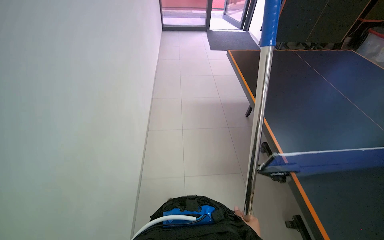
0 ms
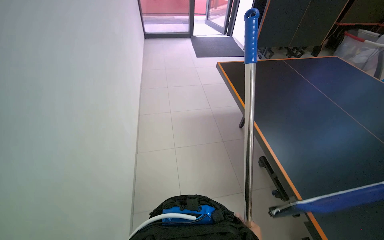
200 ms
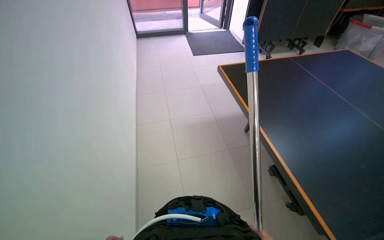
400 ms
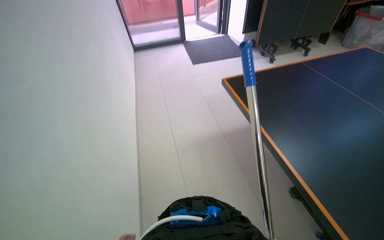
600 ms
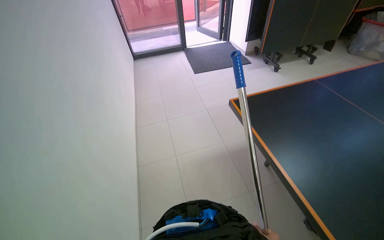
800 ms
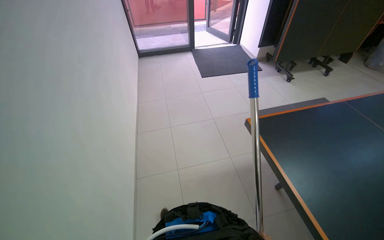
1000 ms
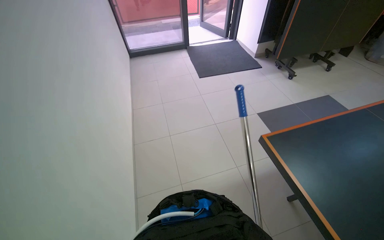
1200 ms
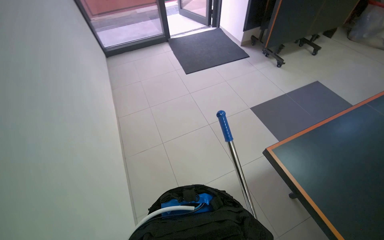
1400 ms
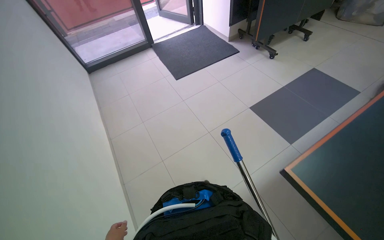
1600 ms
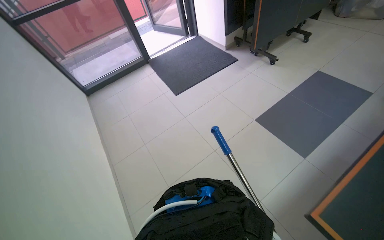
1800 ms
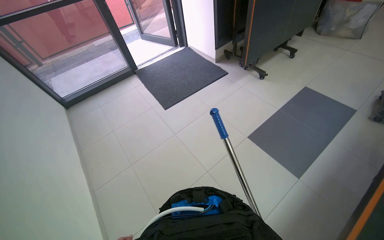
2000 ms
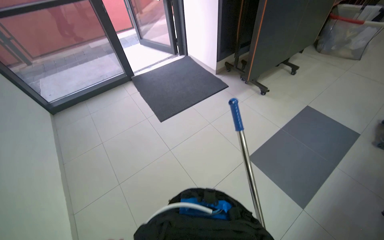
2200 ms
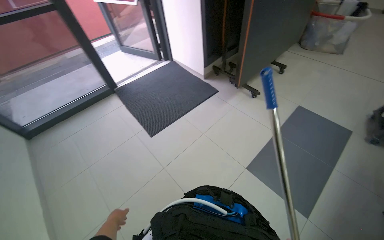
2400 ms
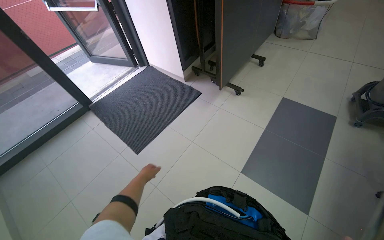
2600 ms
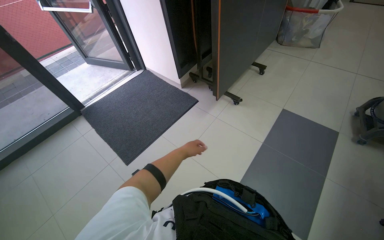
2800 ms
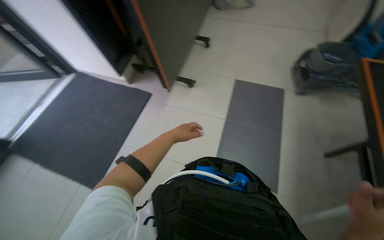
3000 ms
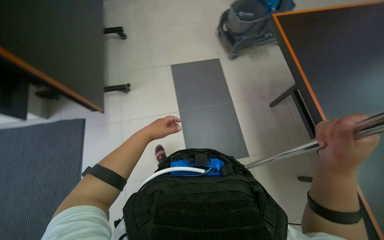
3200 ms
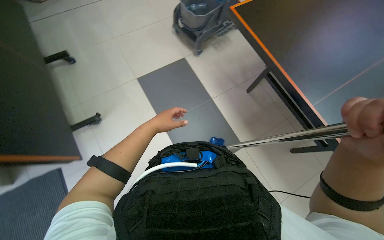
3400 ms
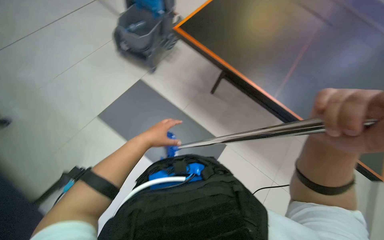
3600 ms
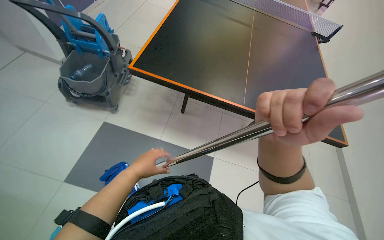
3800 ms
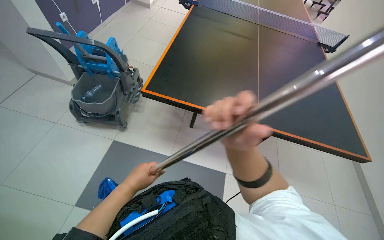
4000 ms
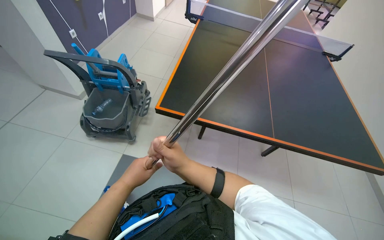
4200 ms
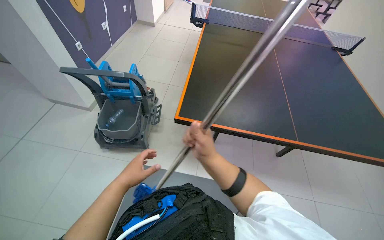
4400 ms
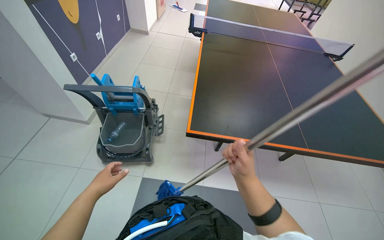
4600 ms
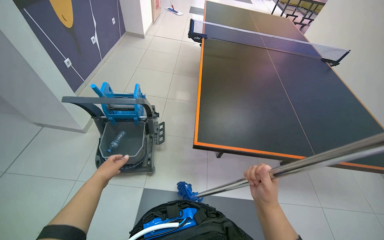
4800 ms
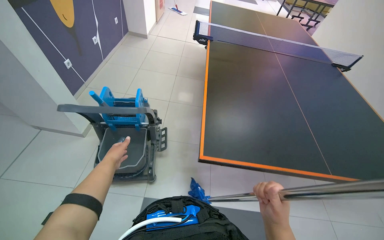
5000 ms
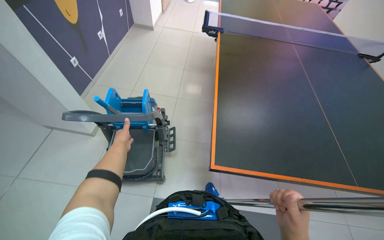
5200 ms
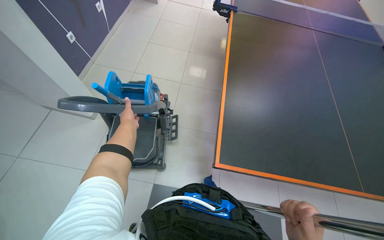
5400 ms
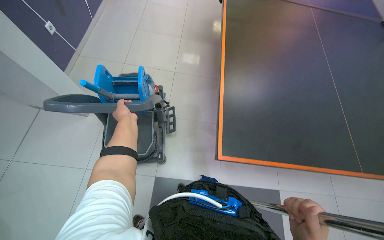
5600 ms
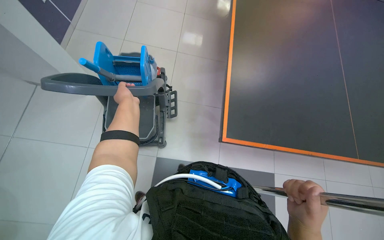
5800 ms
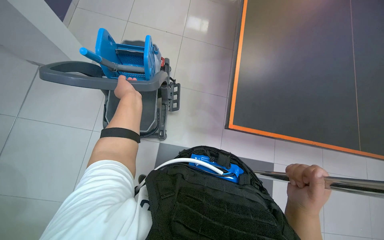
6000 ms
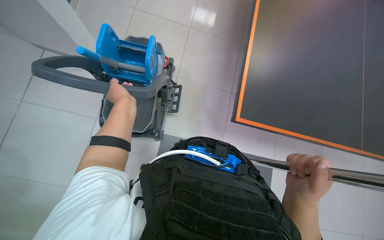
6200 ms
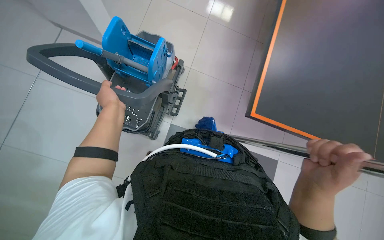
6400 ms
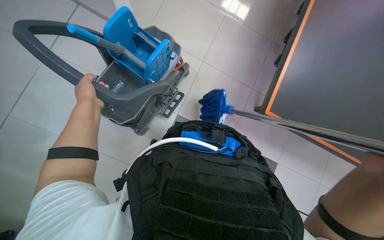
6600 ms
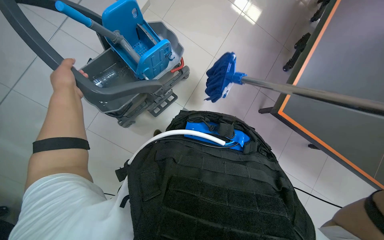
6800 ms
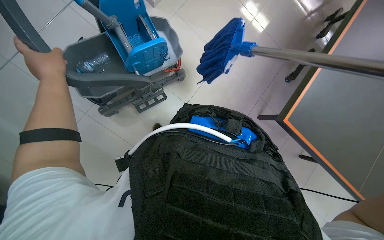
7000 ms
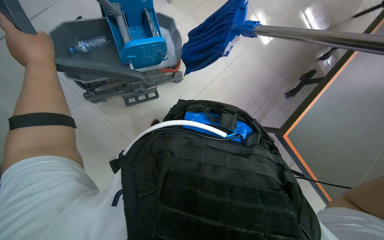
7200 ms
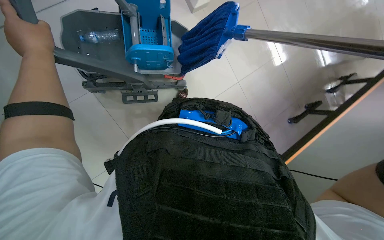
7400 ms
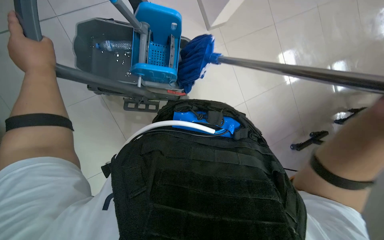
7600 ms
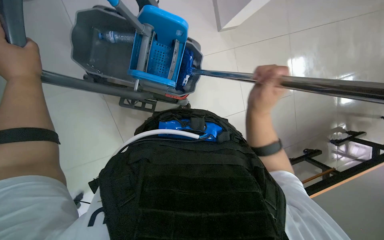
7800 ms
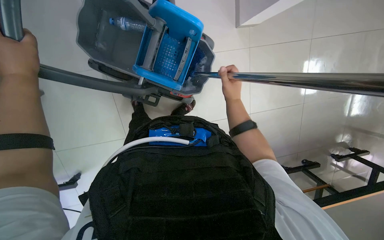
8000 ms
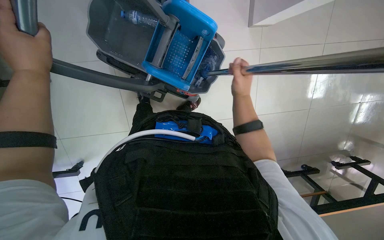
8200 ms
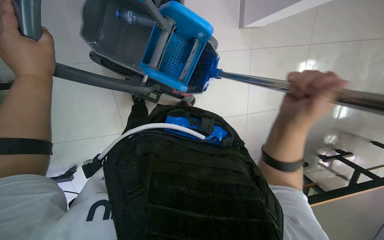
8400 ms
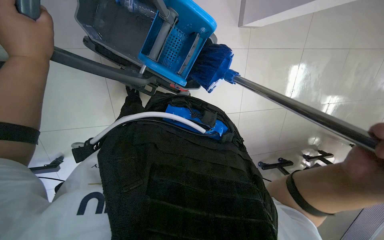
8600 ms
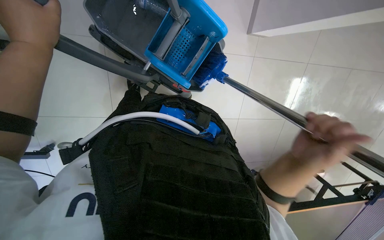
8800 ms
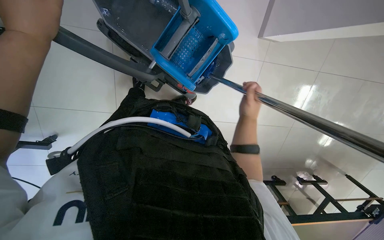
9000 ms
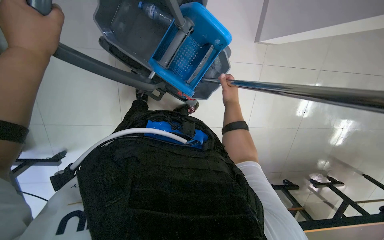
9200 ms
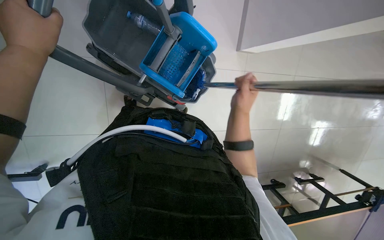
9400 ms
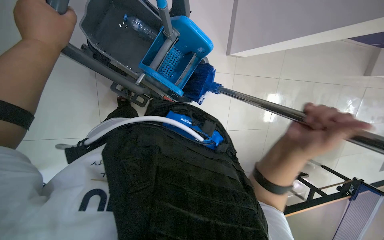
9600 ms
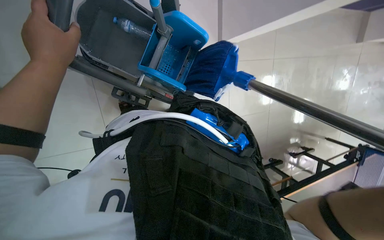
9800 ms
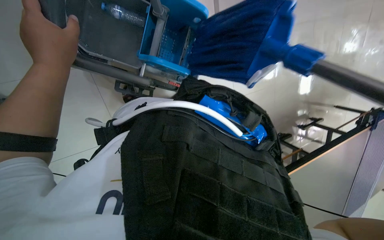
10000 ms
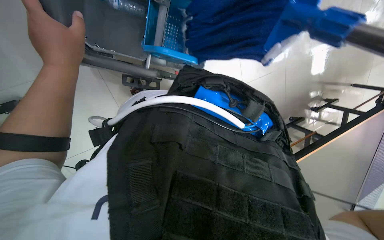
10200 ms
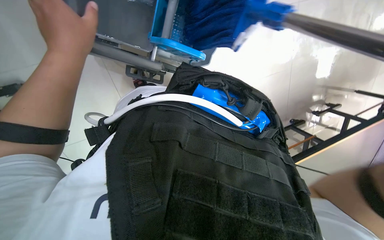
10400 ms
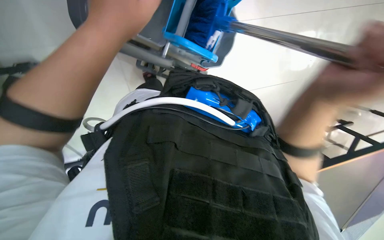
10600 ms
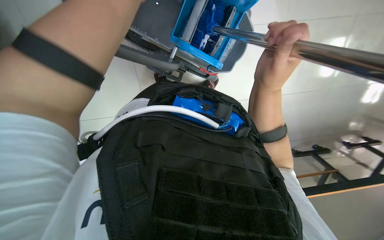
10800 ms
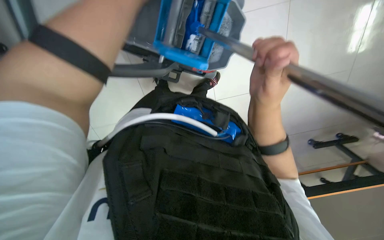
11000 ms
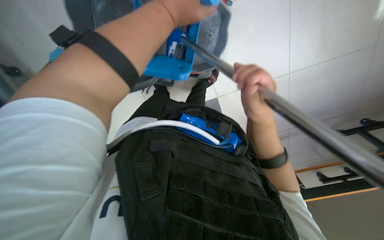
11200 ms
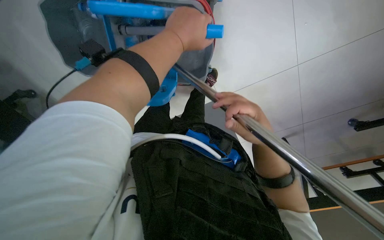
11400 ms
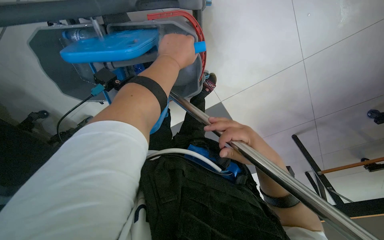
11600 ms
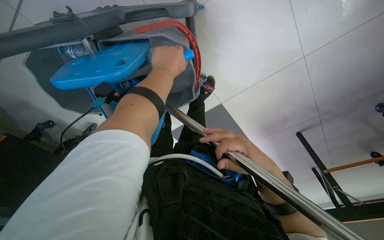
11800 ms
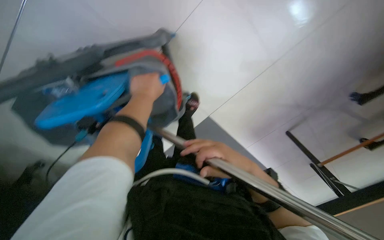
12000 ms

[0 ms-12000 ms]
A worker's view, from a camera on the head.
Job: mopping floor.
The whole recording: Mopping floor with flat mop. The worker mops the floor with a flat mop, periodically rinsing and wringing it in the cleaning cart.
0 ms to 1600 ms: The camera is carried some 1.5 m. The head turns to the right by approximately 30 degrees.
1600 ms to 3000 ms: The head travels approximately 1 m. The head turns to the right by some 40 degrees.
3000 ms to 4400 ms: The head travels approximately 70 cm. The wearer looks roughly 95 degrees further to the right.
4400 ms to 6000 ms: The camera is carried approximately 50 cm. The view tips downward by approximately 20 degrees.
6000 ms to 7600 ms: The wearer looks some 15 degrees further upward. The left hand goes approximately 20 cm to the left and nearer to the camera.
7600 ms to 9000 ms: The scene rotates clockwise by about 30 degrees. The left hand travels nearer to the camera by approximately 10 cm.

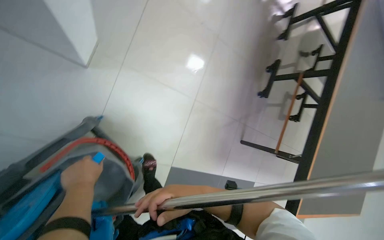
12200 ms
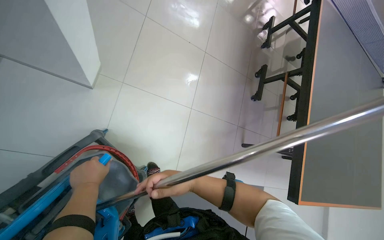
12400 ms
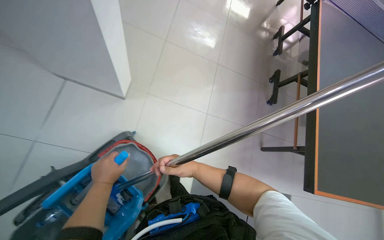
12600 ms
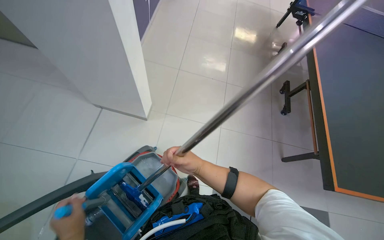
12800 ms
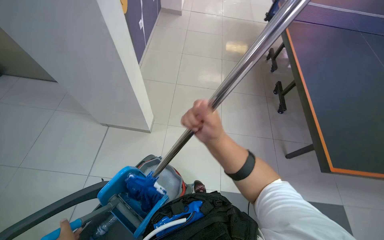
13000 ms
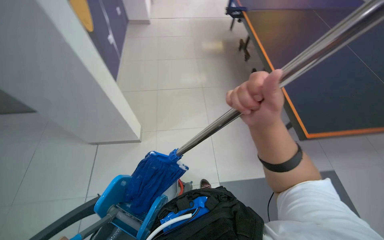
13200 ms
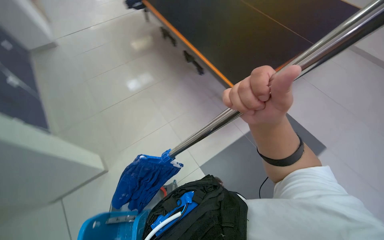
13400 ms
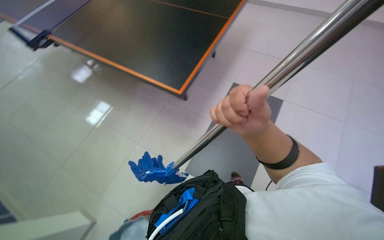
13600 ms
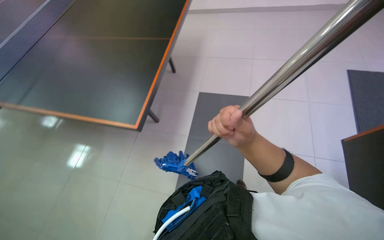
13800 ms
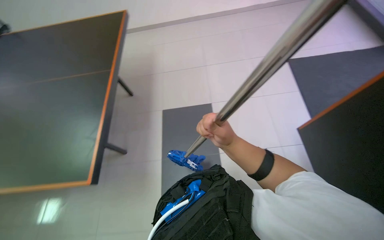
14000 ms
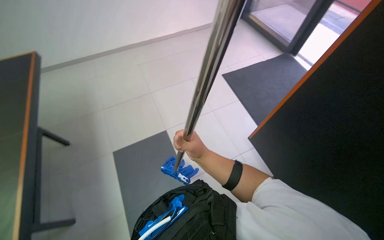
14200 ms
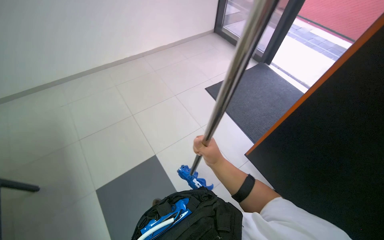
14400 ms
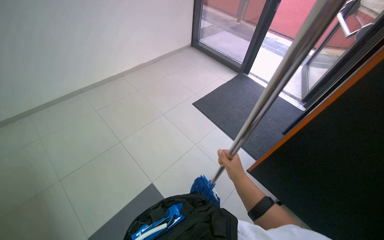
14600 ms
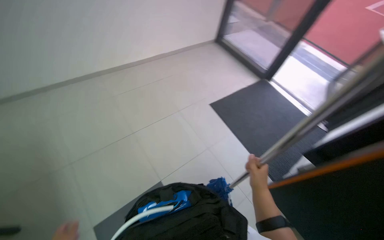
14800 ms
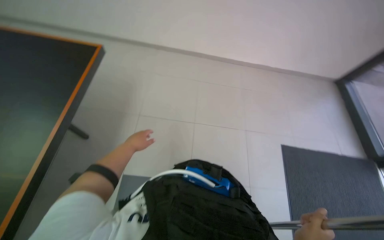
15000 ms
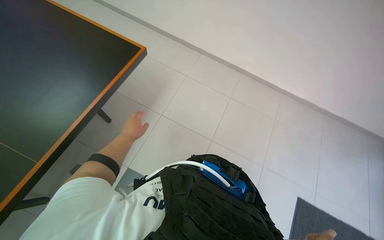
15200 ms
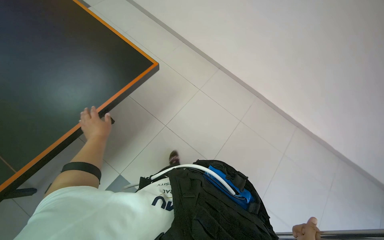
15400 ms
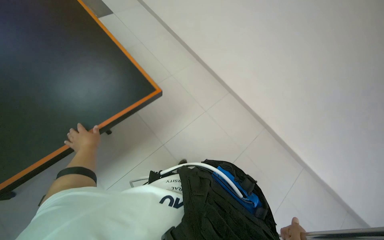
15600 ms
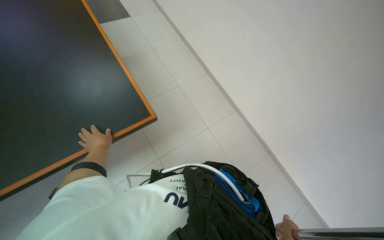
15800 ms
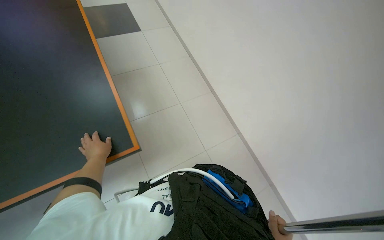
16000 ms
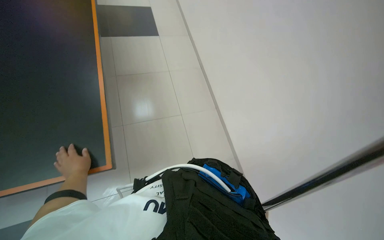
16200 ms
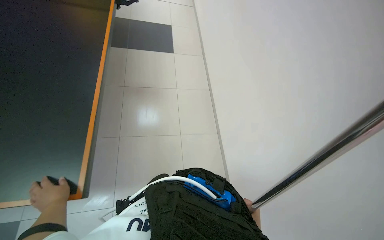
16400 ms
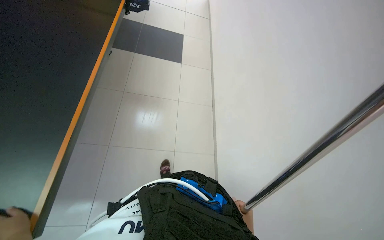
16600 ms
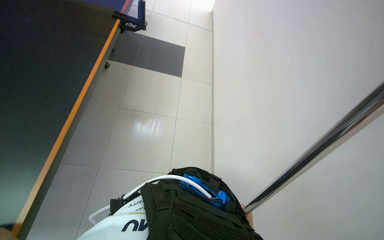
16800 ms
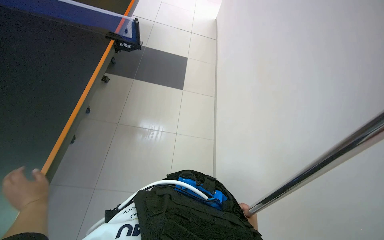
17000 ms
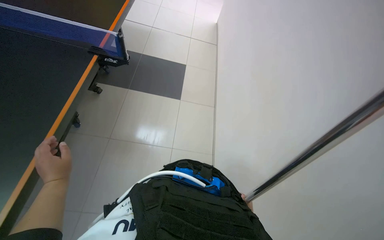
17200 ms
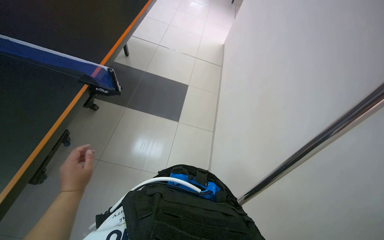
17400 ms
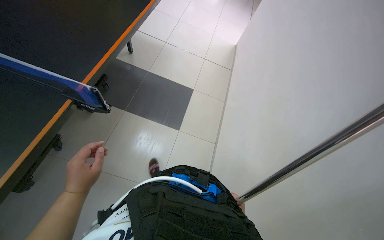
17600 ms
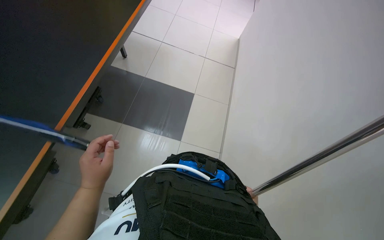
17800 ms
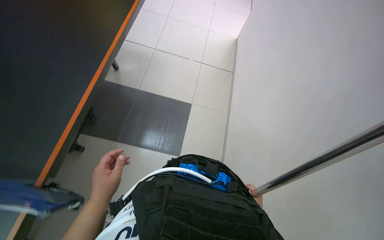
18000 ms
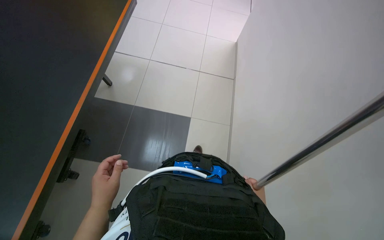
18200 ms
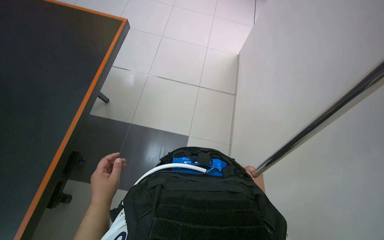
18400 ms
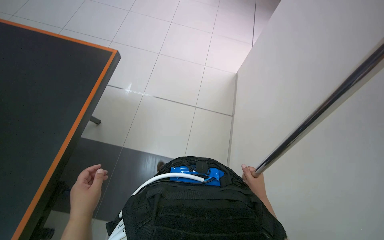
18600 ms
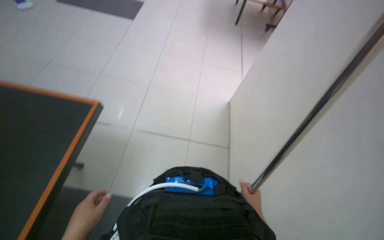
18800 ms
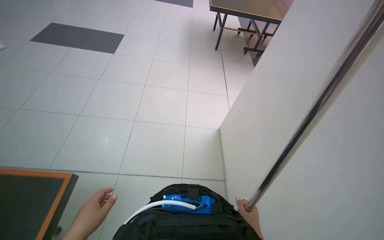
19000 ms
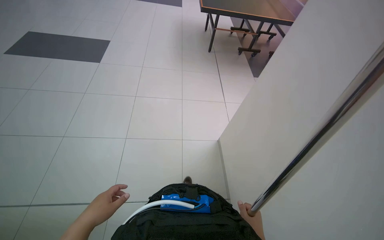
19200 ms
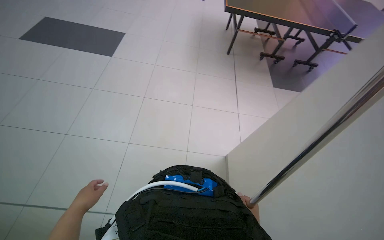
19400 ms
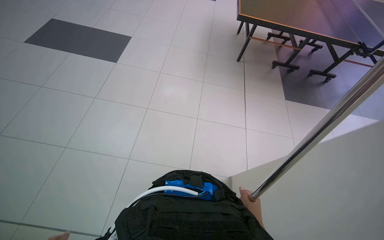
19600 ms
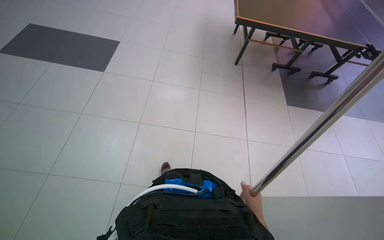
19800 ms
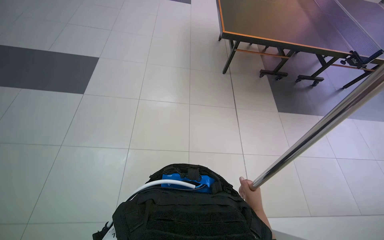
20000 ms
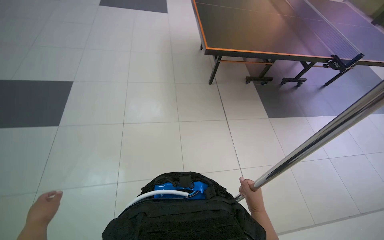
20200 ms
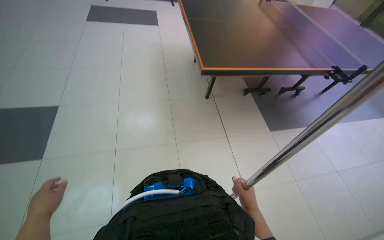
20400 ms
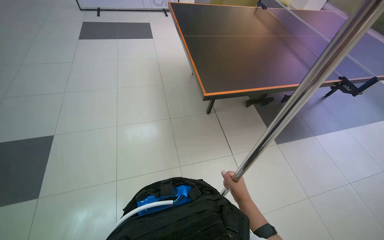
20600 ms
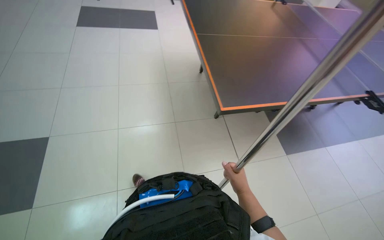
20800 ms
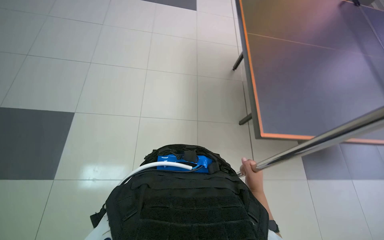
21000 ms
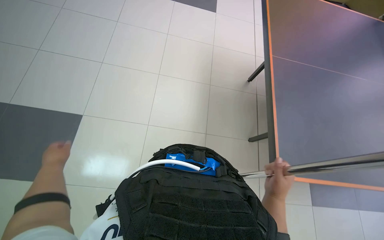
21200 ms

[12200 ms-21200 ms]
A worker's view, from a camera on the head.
Job: mopping floor.
The whole recording: Mopping floor with flat mop. The worker mops the floor with a flat mop, periodically rinsing and wringing it in the cleaning cart.
12200 ms to 13800 ms: The head travels roughly 70 cm. The view tips upward by roughly 25 degrees. Everything in view rotates some 50 degrees counterclockwise.
13800 ms to 15200 ms: The camera is carried approximately 50 cm. The wearer's head swings about 35 degrees to the right. The view tilts roughly 15 degrees upward.
16600 ms to 18200 ms: The camera is carried about 1.5 m.
18200 ms to 19800 ms: The camera is carried about 60 cm.
19800 ms to 21200 ms: The right hand is displaced up the picture by some 20 cm.
